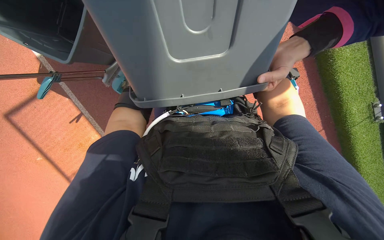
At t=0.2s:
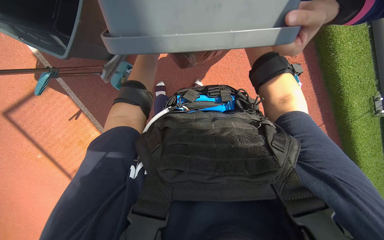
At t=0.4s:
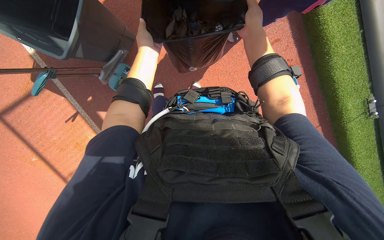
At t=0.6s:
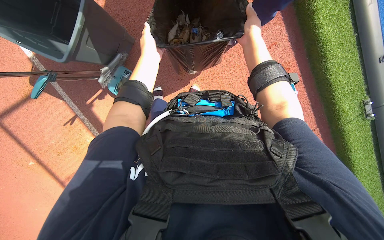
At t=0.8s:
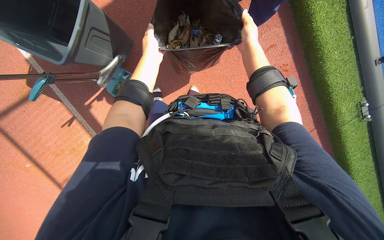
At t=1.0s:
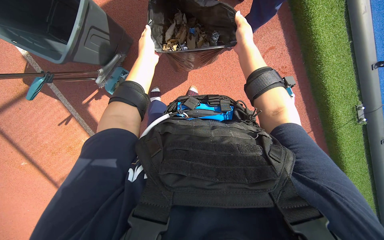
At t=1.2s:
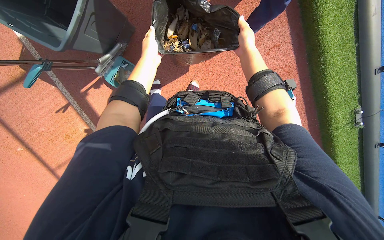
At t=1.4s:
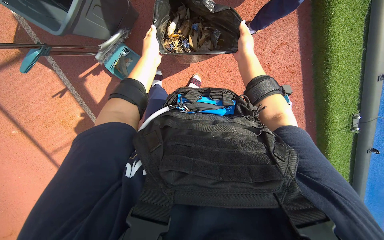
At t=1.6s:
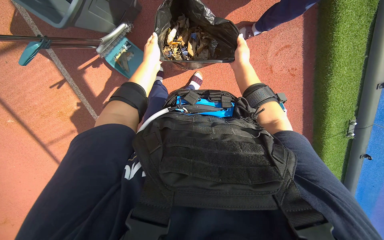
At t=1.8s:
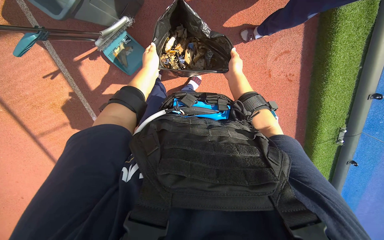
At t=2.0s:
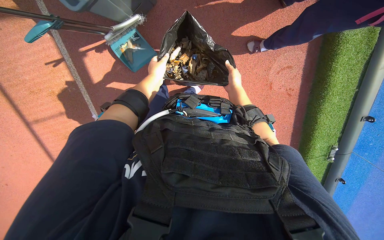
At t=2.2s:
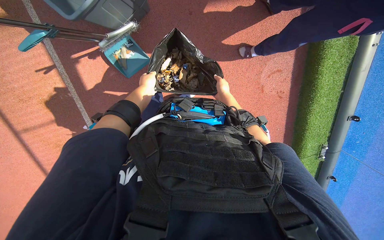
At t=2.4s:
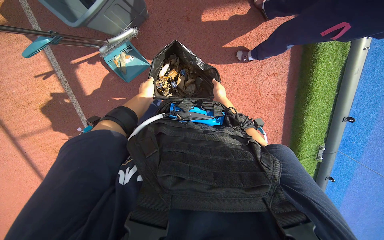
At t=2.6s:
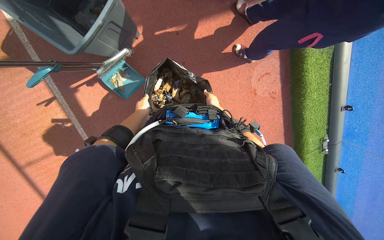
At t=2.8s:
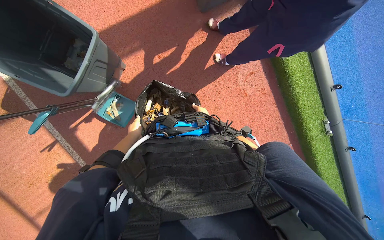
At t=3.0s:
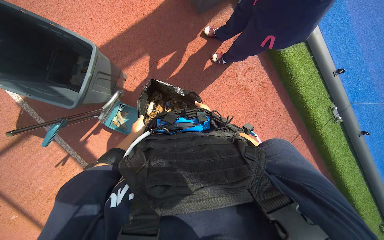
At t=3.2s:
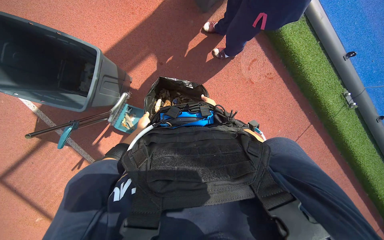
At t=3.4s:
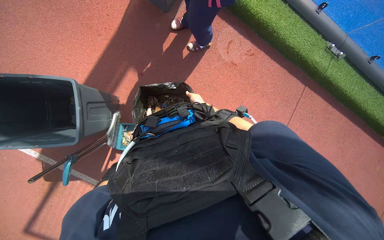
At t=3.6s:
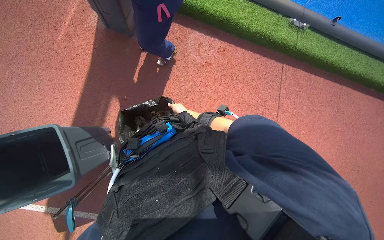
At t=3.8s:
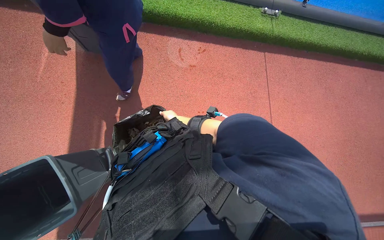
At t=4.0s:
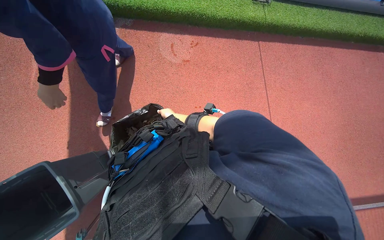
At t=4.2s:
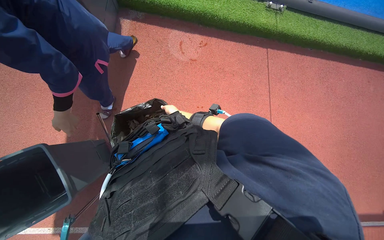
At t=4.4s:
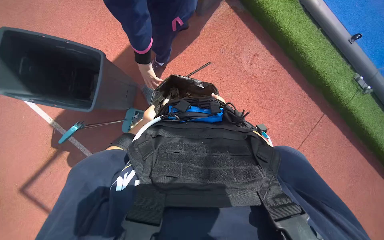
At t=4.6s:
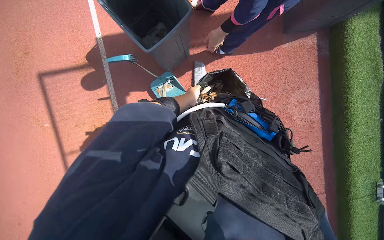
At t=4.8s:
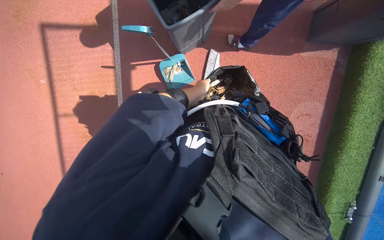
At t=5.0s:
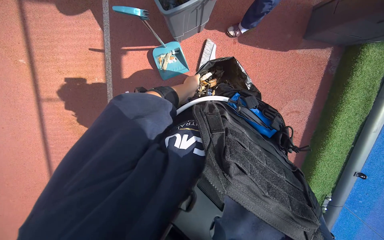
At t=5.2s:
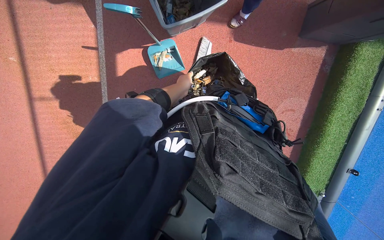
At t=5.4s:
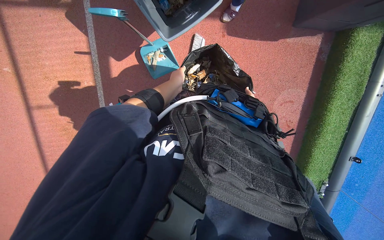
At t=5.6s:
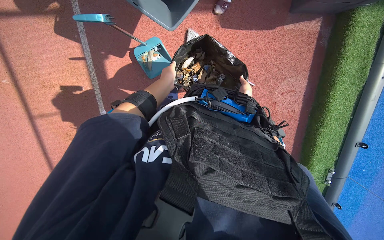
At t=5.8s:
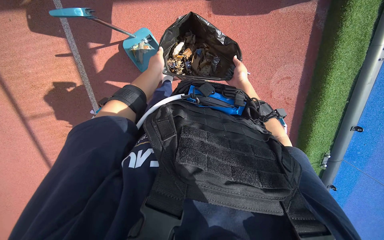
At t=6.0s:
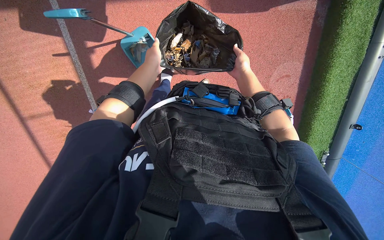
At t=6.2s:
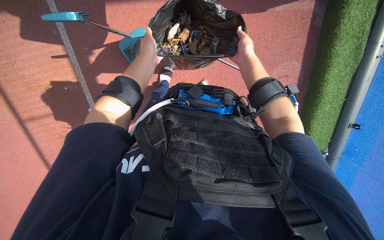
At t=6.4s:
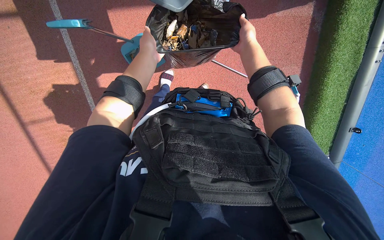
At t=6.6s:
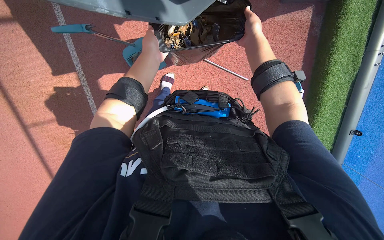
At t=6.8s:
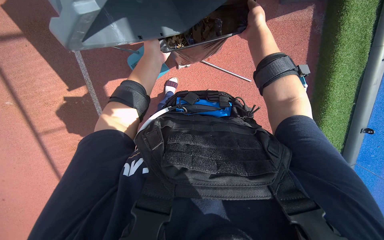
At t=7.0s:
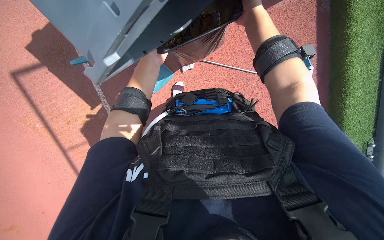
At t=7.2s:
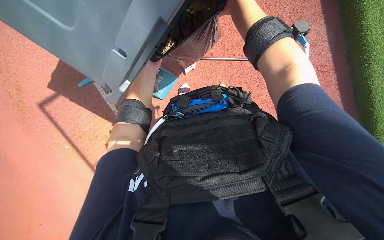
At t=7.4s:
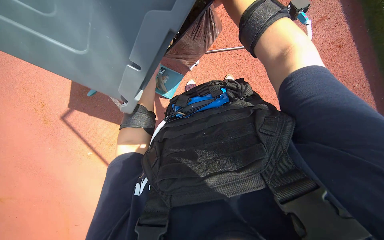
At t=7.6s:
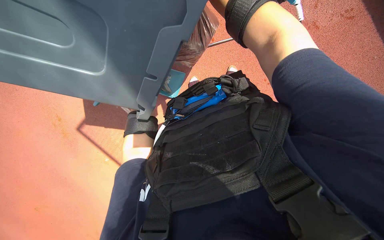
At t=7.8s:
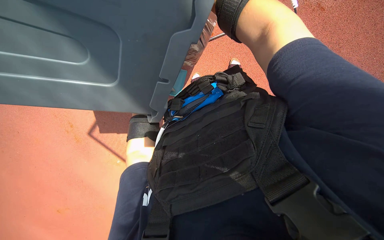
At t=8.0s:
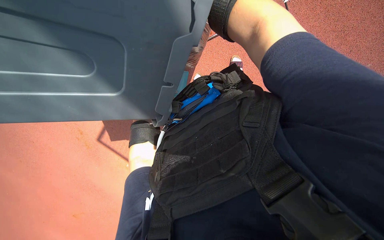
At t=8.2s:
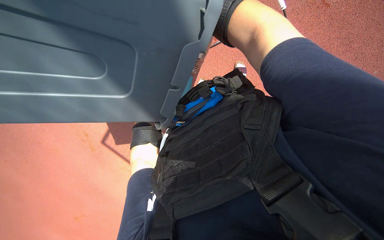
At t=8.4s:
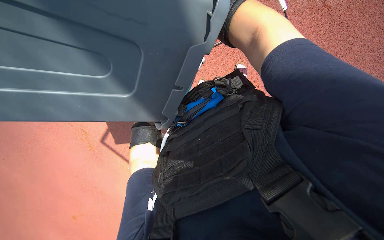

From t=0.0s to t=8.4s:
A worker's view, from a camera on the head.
Job: sweeping floor.
The whole recording: Sweeping and collecting debris from ground. The worker sweeps and collects debris from the ground using a broom and dustpan.
From t=0.0s to t=1.4s: The right hand heads farther from the camera and to the left, covering some 20 cm.
From t=1.4s to t=2.8s: The left hand is displaced to the left by some 10 cm.
From t=2.8s to t=4.2s: The scene rotates counterclockwise by approximately 55 degrees.
From t=4.2s to t=5.6s: The camera pitches downward, by about 15 degrees. Everything in view rotates some 80 degrees clockwise.
From t=5.6s to t=7.0s: The left hand travels nearer to the camera by some 10 cm.
From t=7.0s to t=8.4s: The view pans to the left by about 20 degrees. Everything in view rotates roughly 30 degrees counterclockwise.

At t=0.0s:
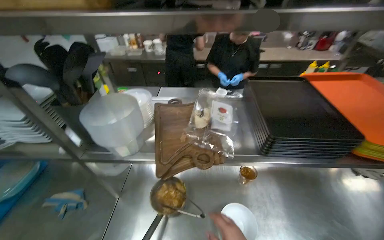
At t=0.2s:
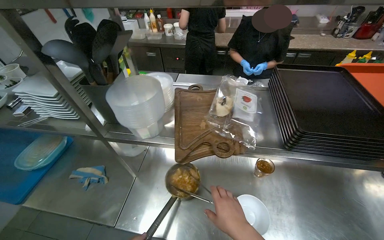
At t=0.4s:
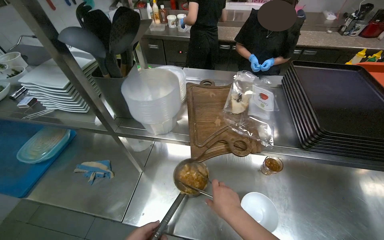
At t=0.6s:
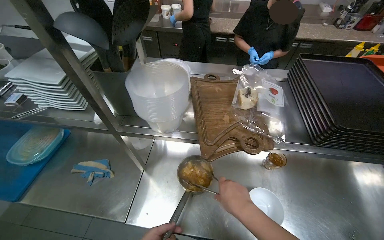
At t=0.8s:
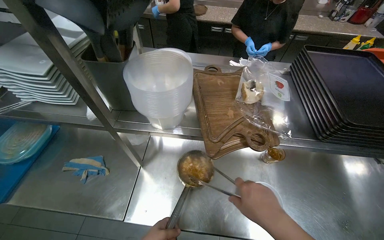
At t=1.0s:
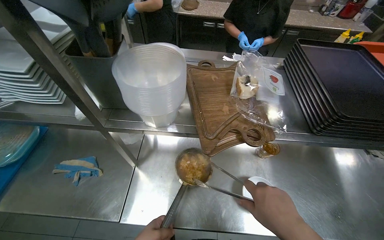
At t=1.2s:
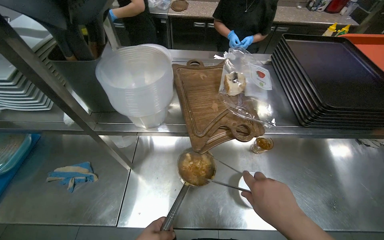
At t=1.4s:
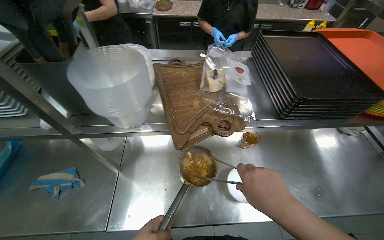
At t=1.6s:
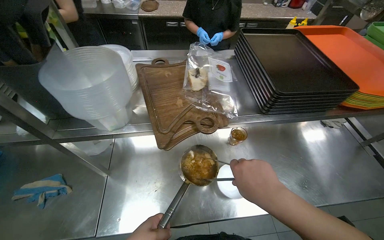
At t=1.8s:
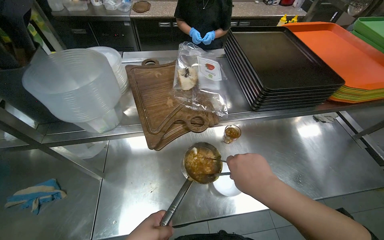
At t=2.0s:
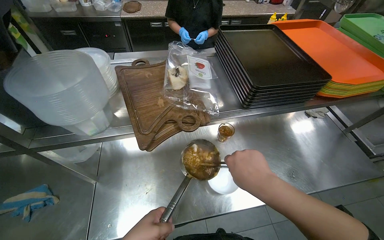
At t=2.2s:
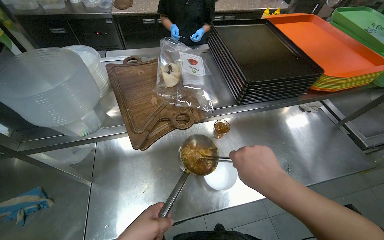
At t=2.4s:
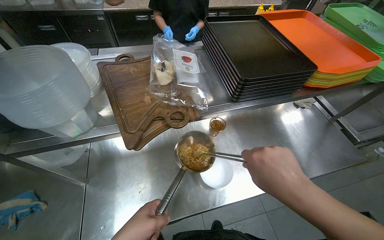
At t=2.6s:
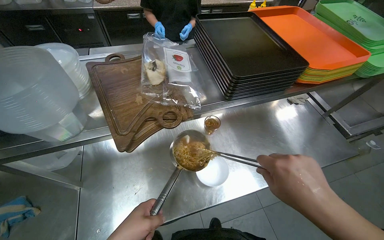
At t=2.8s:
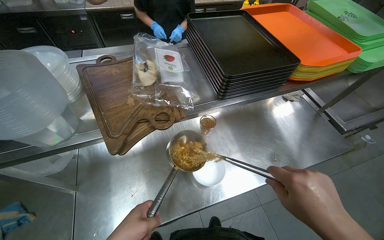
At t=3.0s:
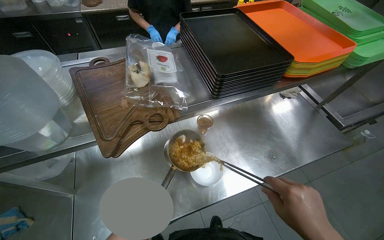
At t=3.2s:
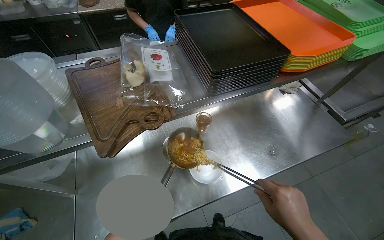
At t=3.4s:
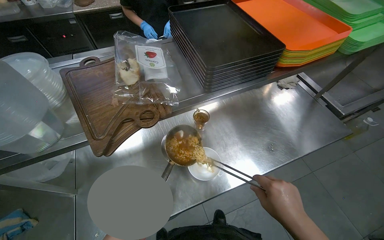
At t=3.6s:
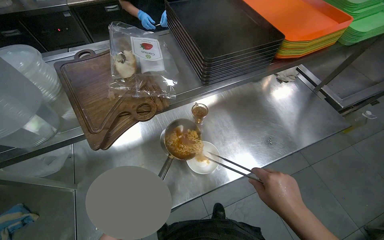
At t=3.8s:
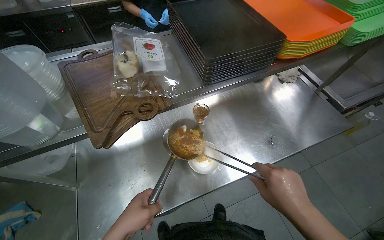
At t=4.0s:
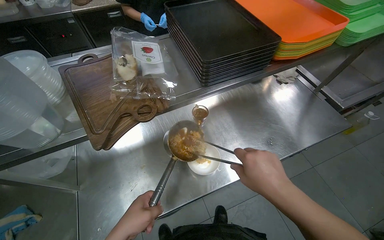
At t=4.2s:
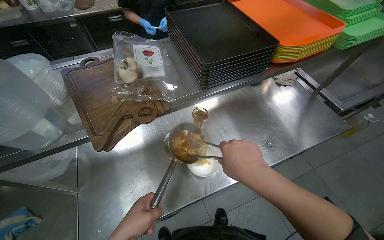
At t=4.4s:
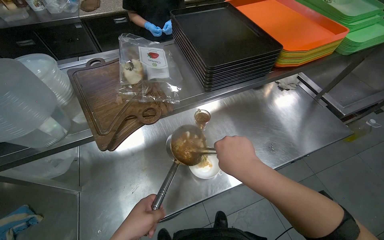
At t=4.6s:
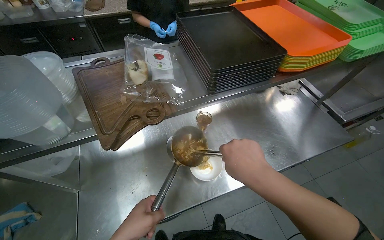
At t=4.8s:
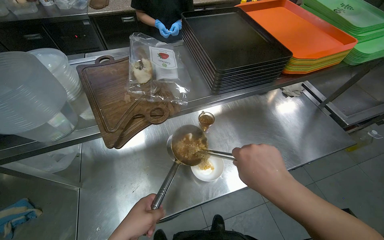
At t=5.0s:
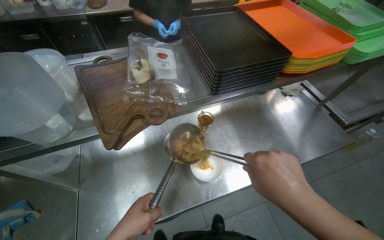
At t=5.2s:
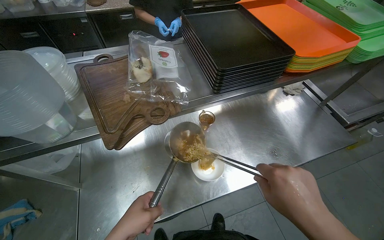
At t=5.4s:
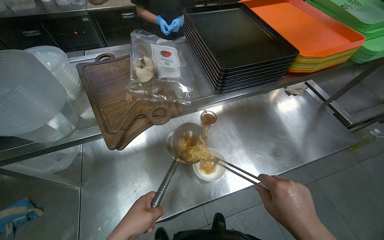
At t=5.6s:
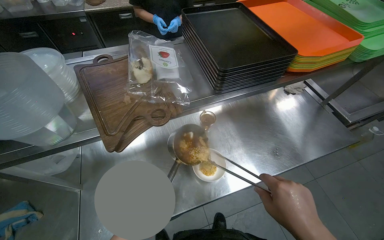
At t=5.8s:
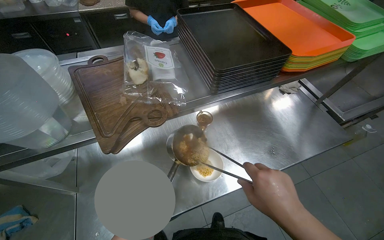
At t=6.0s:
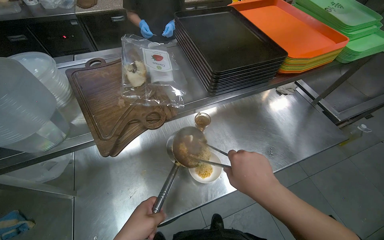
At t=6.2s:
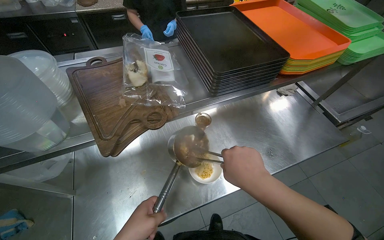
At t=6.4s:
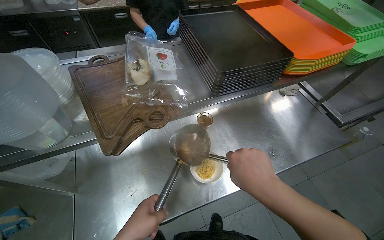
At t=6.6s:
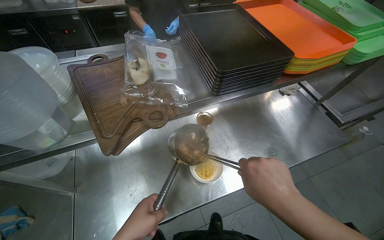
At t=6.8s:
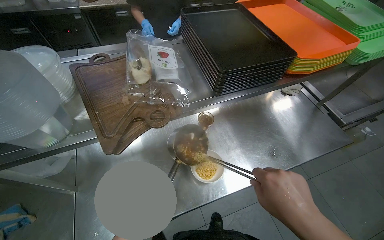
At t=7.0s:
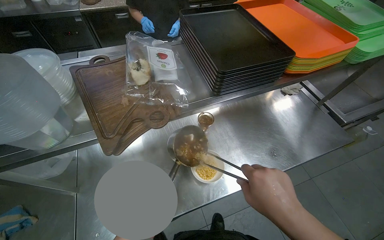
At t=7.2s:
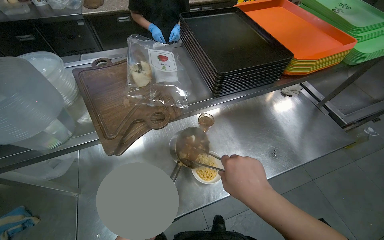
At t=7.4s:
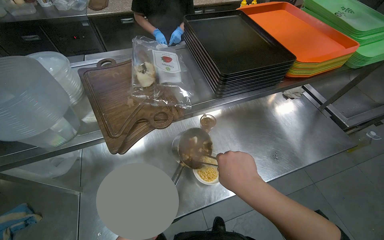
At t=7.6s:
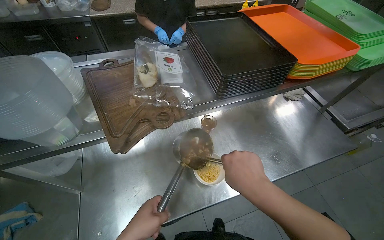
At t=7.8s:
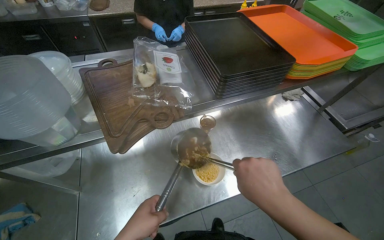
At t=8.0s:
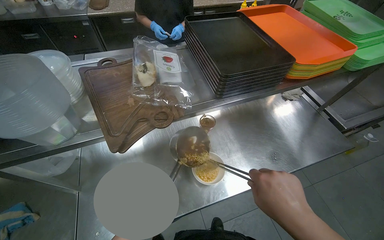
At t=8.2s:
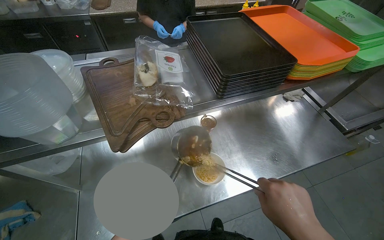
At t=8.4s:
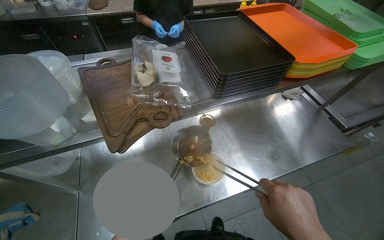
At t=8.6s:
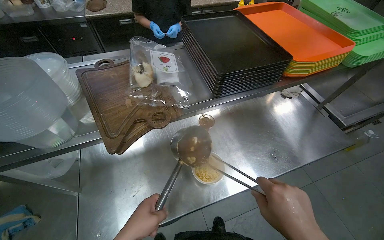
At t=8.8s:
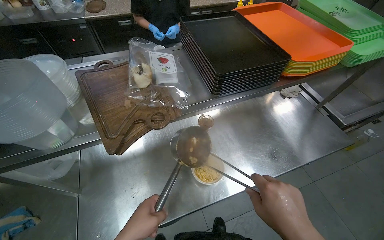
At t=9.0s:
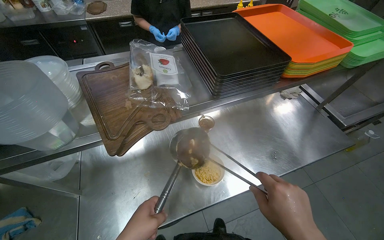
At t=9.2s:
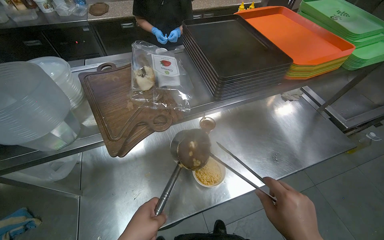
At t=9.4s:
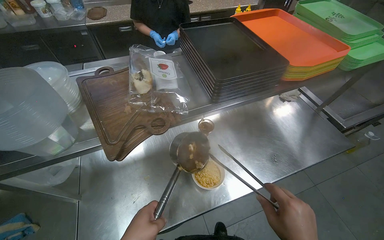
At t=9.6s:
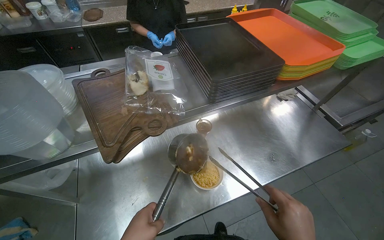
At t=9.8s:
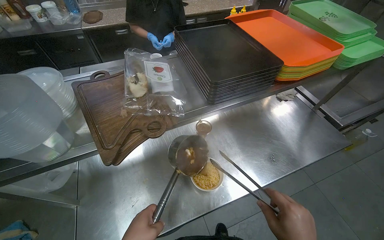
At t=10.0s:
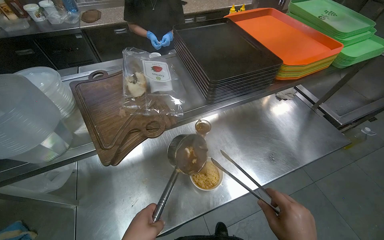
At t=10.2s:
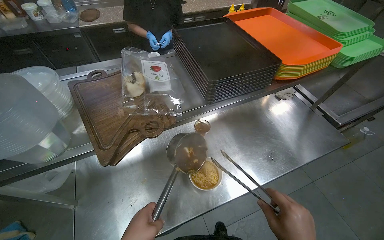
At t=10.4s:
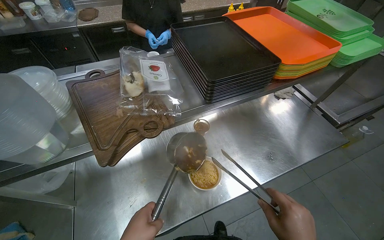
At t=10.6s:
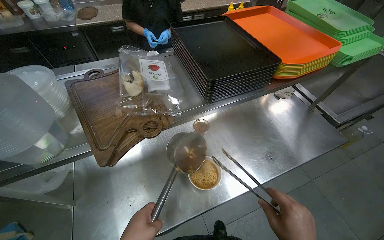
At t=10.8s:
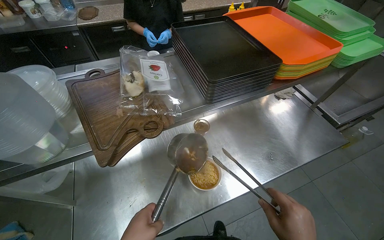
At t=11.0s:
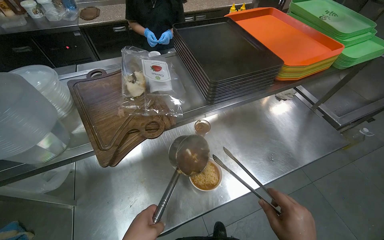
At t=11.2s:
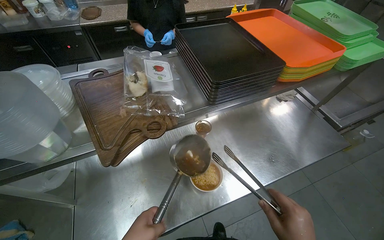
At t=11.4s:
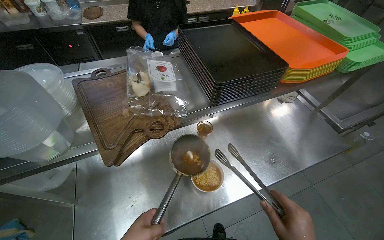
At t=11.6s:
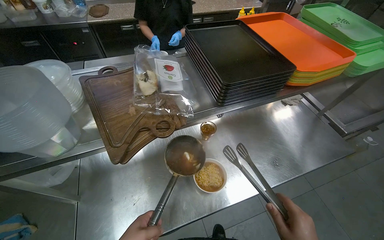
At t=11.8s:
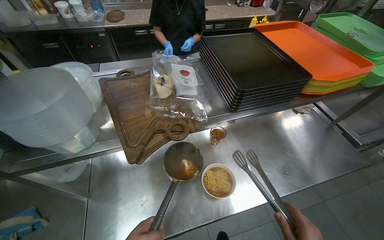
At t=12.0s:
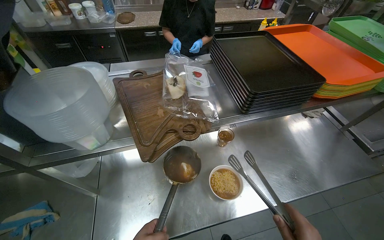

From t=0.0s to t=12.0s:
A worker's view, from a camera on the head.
Job: preparing food.
The whole recording: Assembling ingredients for a dish. The worker transfers cooked food, retrieves and slices an ingredient, and adds sauce to a serving bowl.
From t=0.0s to t=1.6s: The view tips downward by some 15 degrees.
From t=1.6s to t=3.0s: The right hand is displaced to the right and down the picture by approximately 25 cm.
From t=3.0s to t=4.4s: The right hand heads to the left and up the picture, covering some 15 cm.
